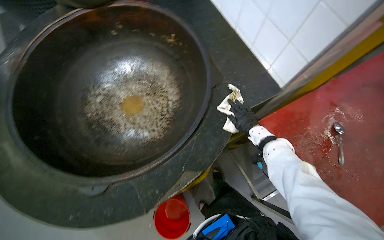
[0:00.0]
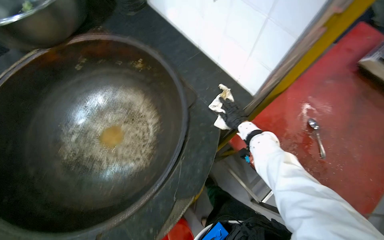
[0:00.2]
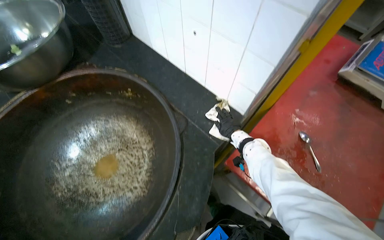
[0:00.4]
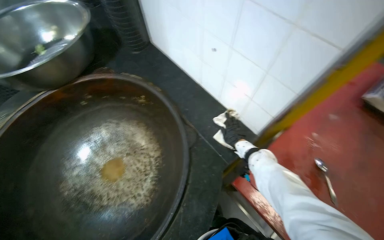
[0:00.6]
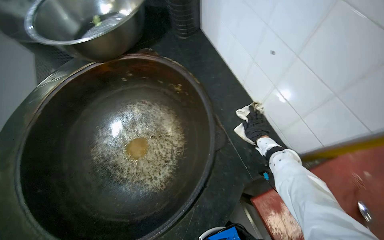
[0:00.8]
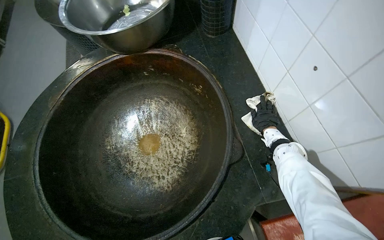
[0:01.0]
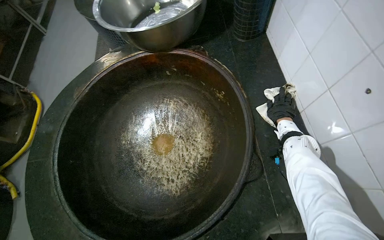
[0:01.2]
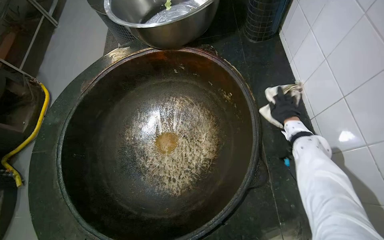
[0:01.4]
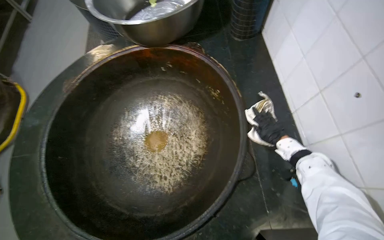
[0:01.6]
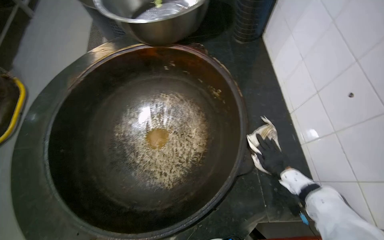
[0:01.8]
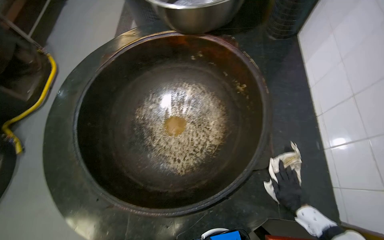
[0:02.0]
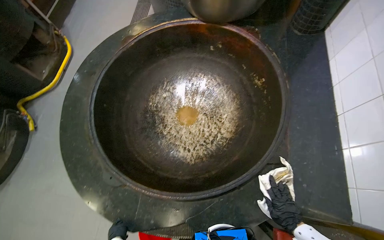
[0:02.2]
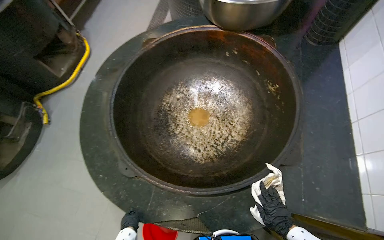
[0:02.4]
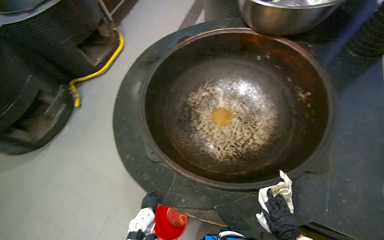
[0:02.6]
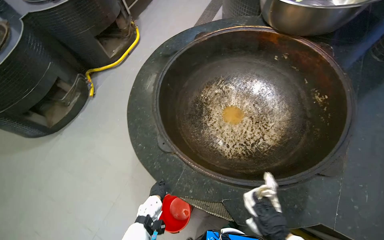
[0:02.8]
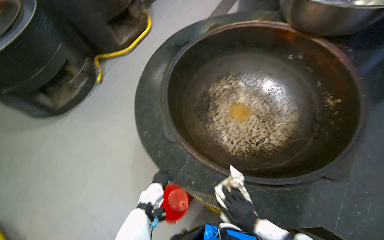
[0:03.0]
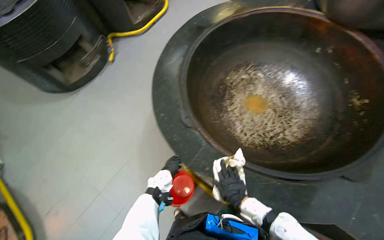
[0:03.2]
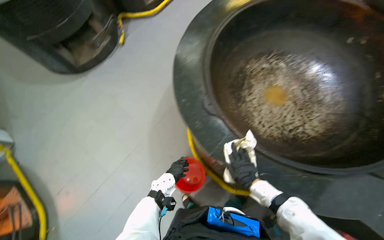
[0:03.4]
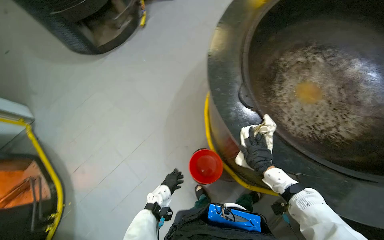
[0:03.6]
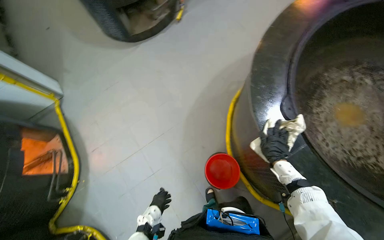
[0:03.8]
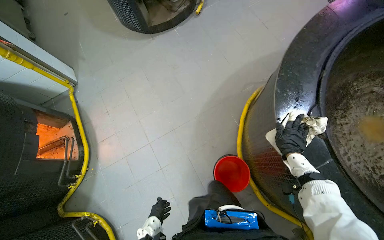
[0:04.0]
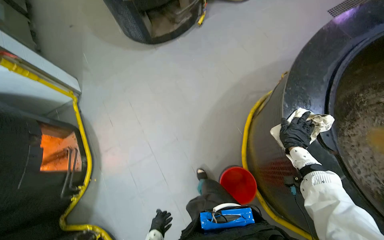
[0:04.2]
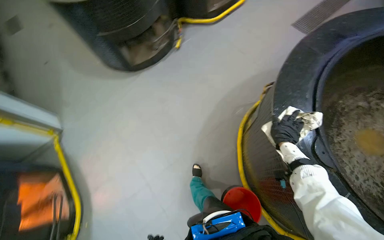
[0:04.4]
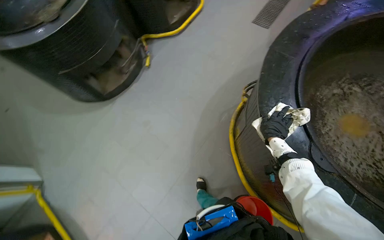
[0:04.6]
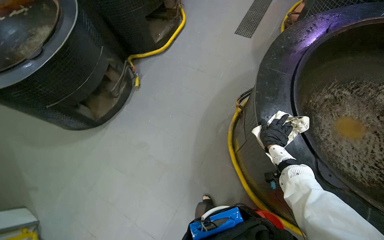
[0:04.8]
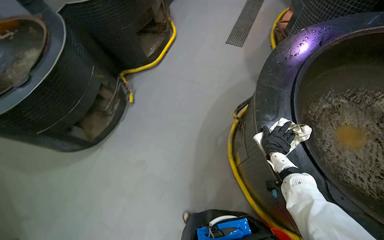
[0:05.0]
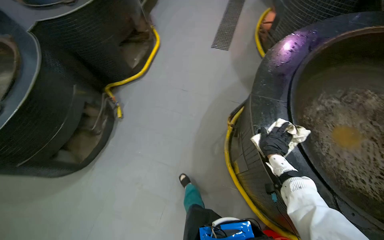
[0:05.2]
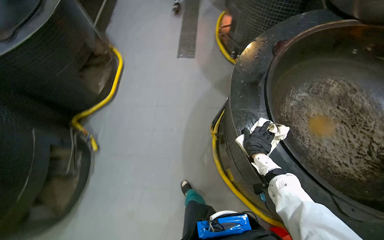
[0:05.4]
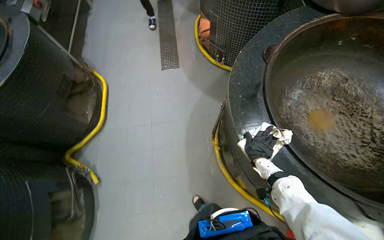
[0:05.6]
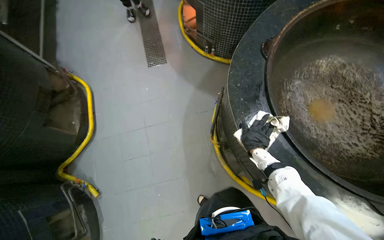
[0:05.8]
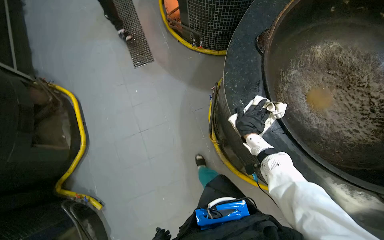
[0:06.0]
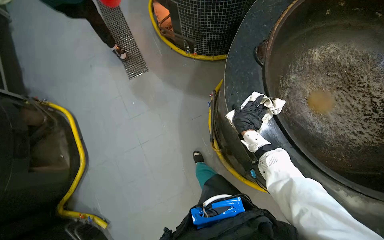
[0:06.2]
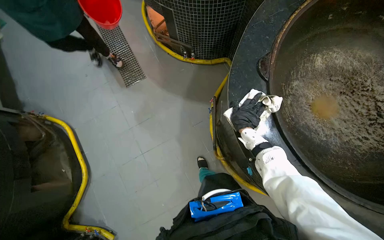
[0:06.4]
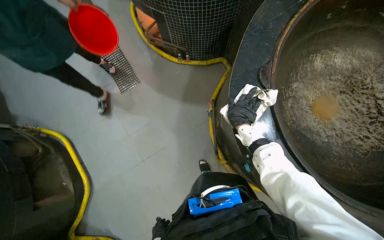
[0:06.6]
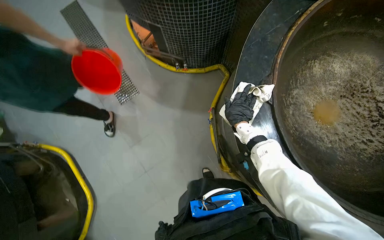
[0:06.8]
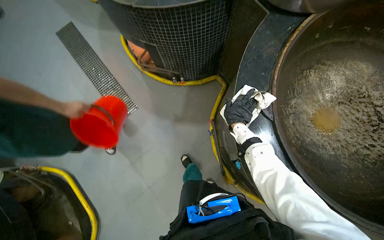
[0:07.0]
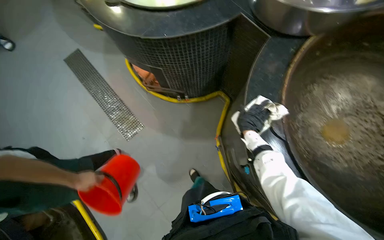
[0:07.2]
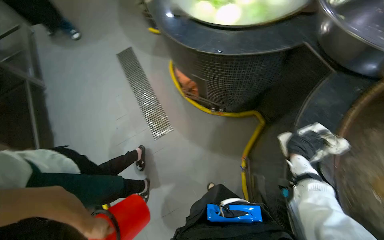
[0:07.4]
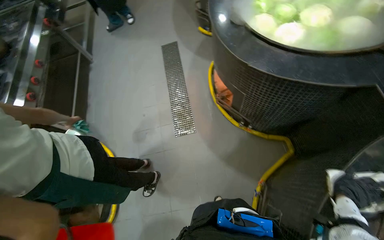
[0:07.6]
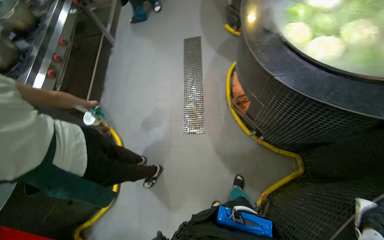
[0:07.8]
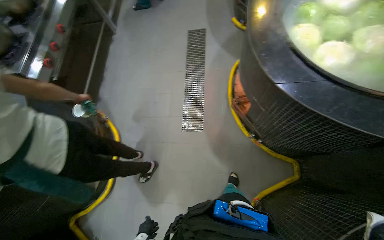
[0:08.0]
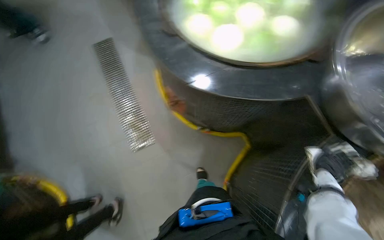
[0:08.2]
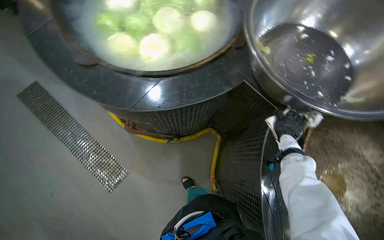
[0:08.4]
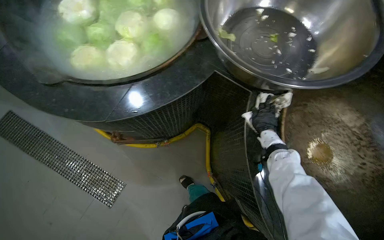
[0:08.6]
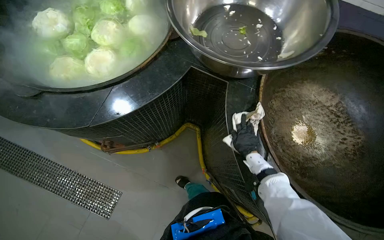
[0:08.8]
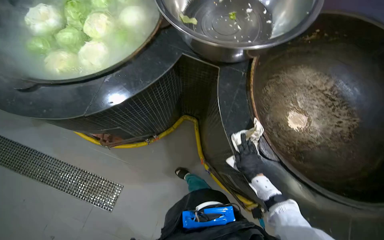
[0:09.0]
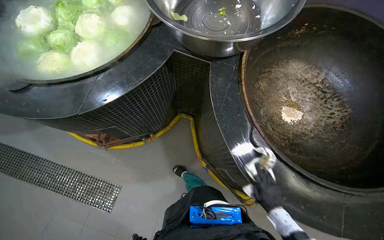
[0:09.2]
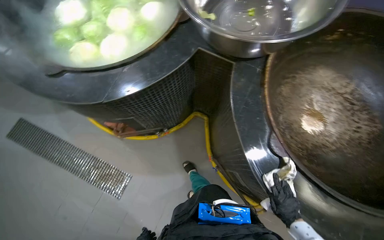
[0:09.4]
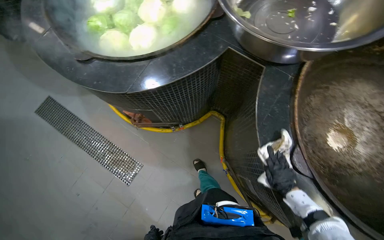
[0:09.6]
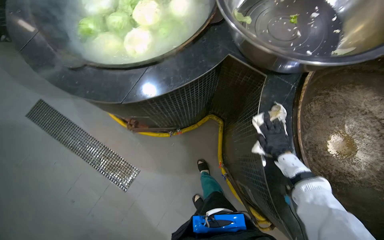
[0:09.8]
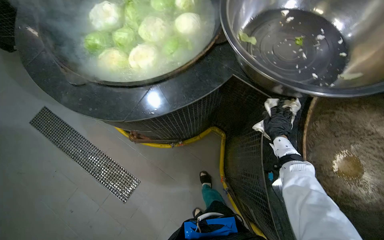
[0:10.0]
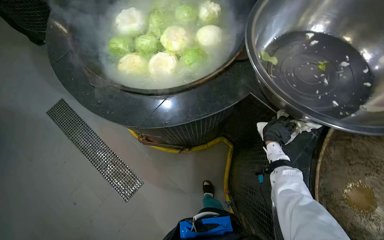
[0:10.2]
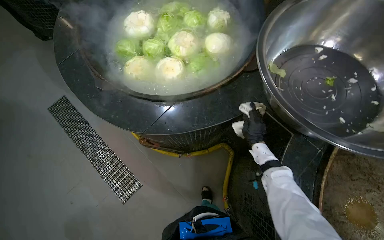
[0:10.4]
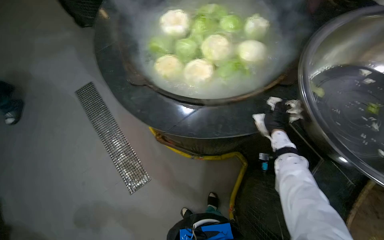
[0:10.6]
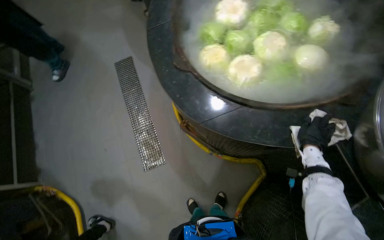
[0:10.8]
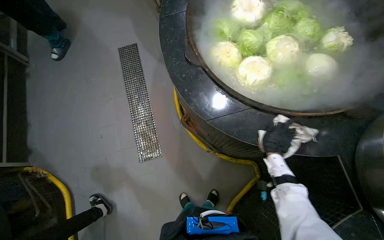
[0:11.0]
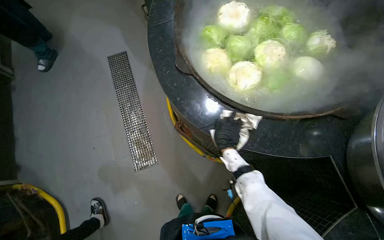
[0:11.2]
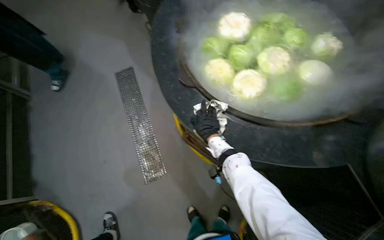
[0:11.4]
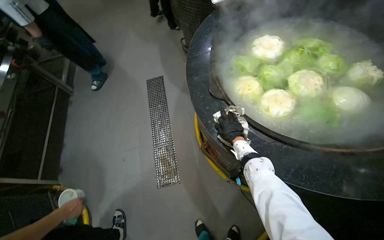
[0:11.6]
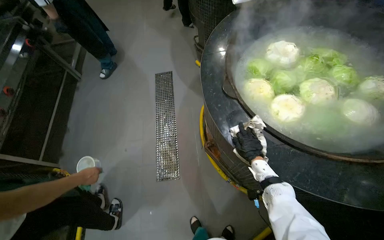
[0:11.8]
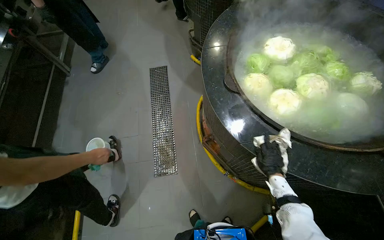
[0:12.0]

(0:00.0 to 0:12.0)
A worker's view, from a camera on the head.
Job: wiping surfaces.
The whole recording: Wiping cooking surface. The worker wipes the surface around the large cooking pots with a white cloth.
0:00.0 - 0:01.6: The head rotates roughly 25 degrees to the left.
0:01.6 - 0:03.0: The wearer moves some 40 cm. The head turns to the left by approximately 40 degrees.
0:03.0 - 0:04.4: The head travels to the left, about 60 cm.
0:04.4 - 0:06.0: The head travels some 90 cm. The head turns to the right by some 70 degrees.
0:06.0 - 0:07.6: The head travels some 60 cm.
0:07.6 - 0:09.0: The wearer looks approximately 35 degrees further to the right.
0:09.0 - 0:10.4: The right hand goes roughly 40 cm up the picture.
0:10.4 - 0:12.0: The wearer looks roughly 40 degrees further to the left.

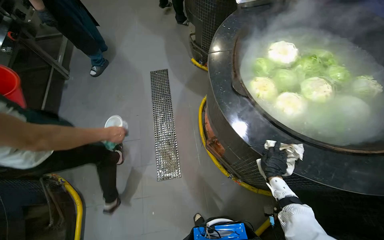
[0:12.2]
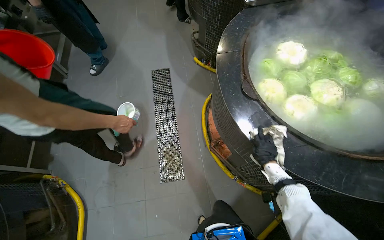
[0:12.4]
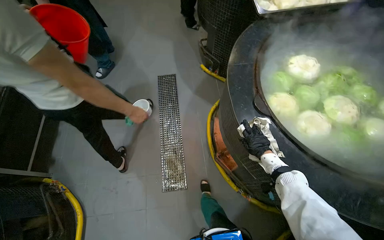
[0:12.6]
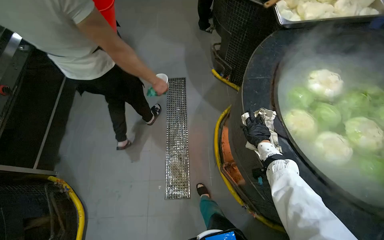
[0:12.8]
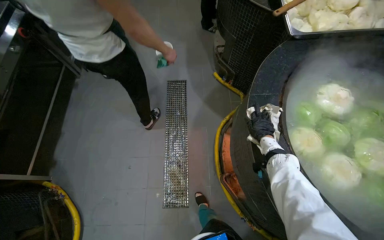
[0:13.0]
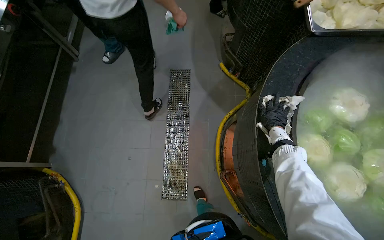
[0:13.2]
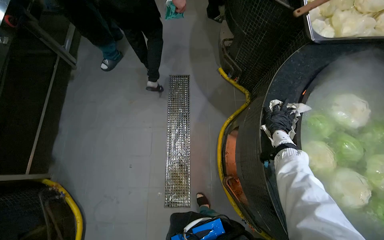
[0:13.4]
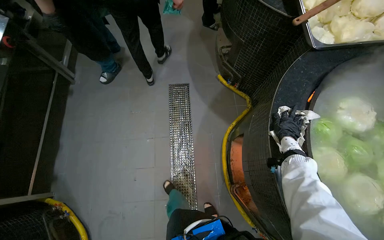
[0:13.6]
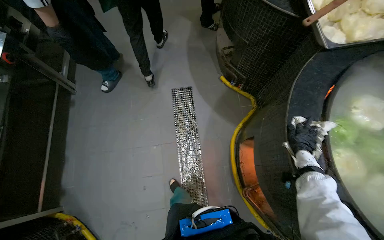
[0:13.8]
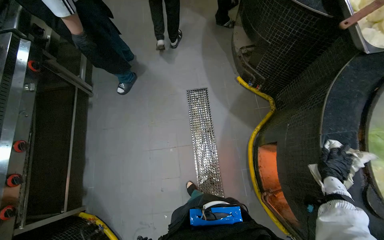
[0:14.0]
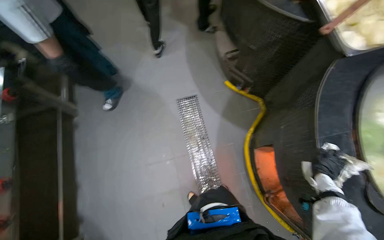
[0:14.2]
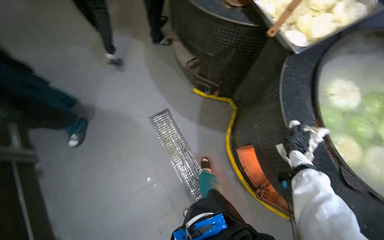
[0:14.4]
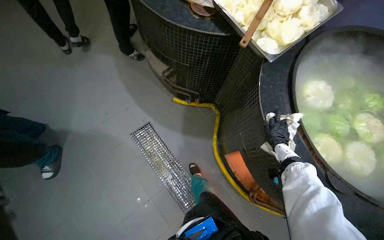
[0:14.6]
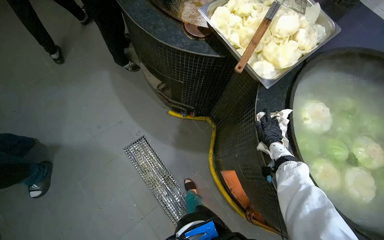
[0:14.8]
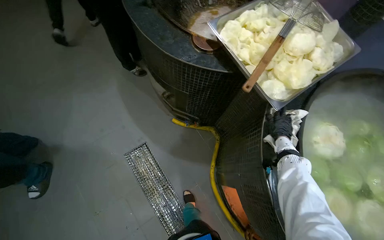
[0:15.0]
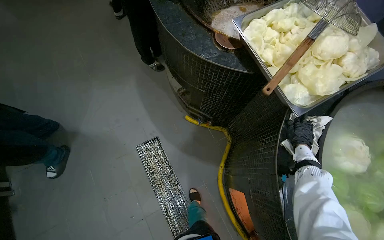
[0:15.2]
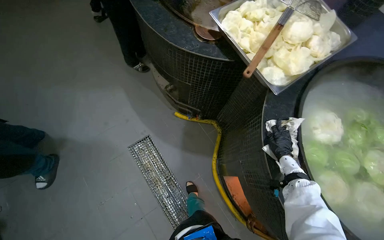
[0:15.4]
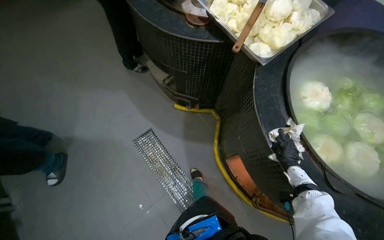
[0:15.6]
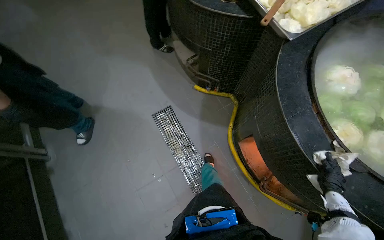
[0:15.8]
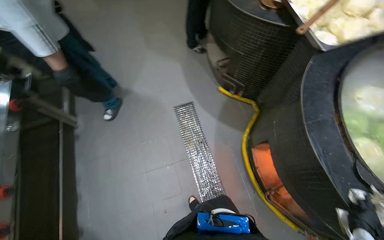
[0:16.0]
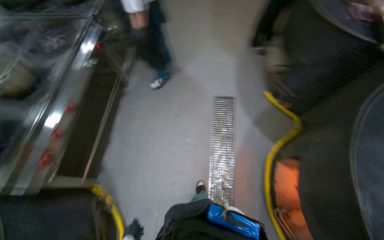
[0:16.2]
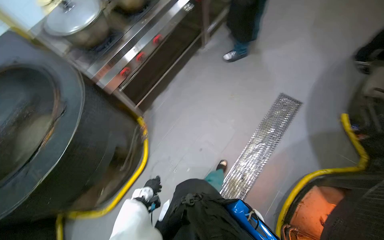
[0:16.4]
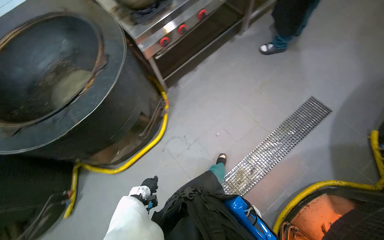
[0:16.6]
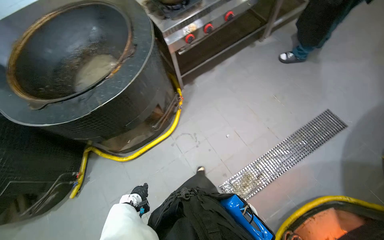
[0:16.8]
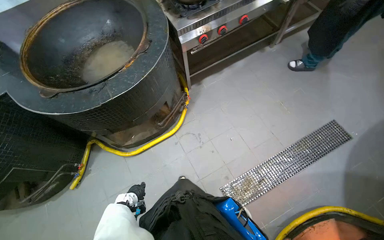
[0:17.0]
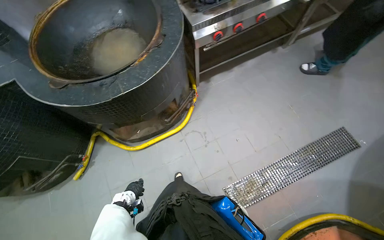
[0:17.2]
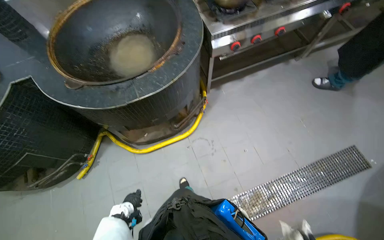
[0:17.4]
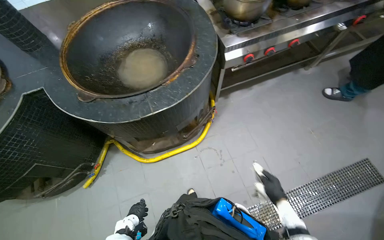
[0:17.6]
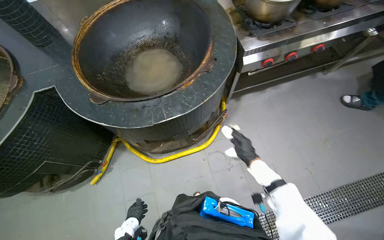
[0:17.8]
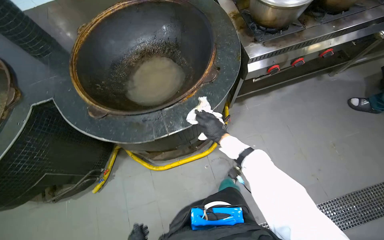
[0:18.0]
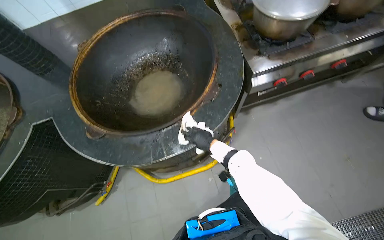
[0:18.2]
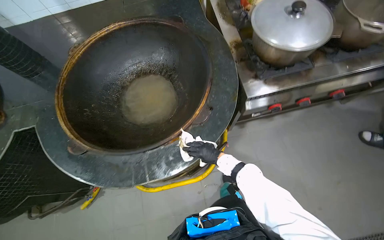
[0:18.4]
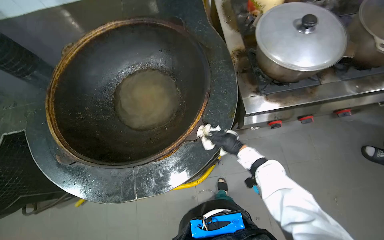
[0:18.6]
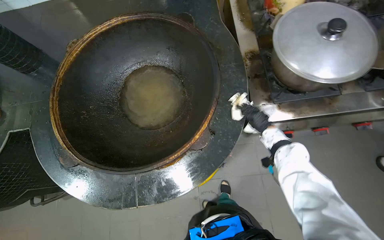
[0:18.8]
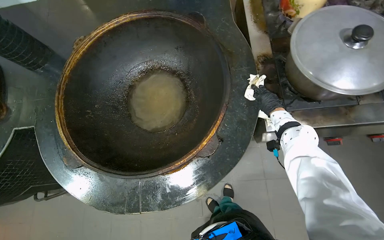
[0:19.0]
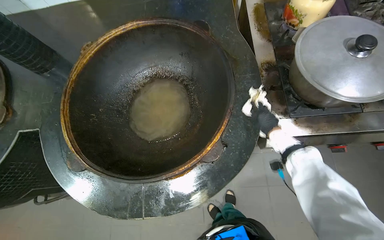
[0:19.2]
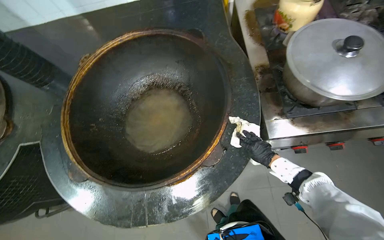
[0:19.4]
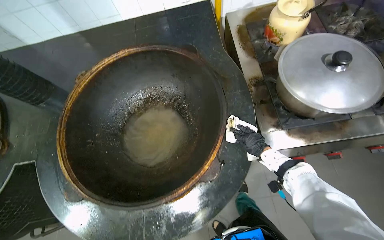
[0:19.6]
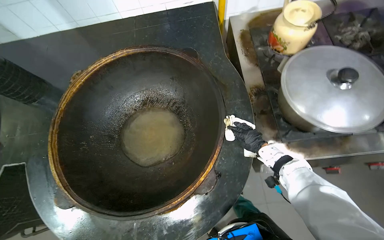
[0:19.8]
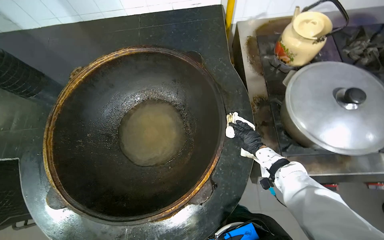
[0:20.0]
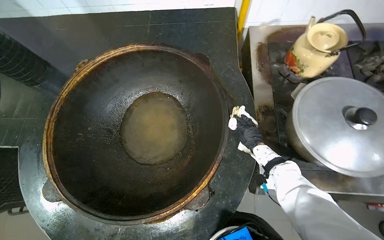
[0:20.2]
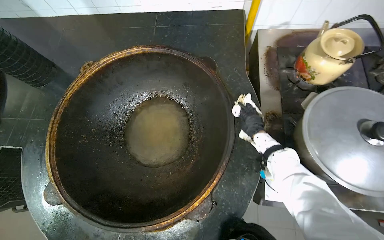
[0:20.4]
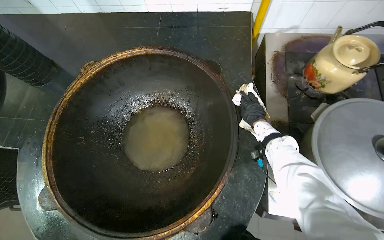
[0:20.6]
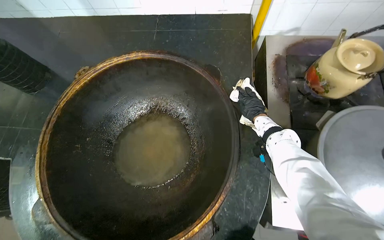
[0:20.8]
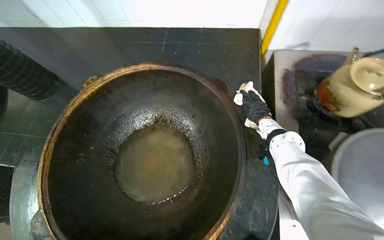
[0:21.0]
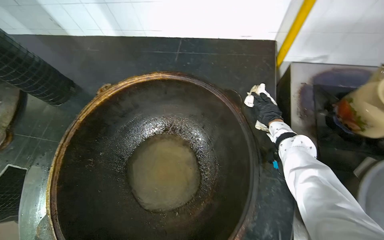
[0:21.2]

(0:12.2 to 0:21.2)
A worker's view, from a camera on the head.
Job: wiping surfaces.
The whole recording: Wiping cooking surface. The worker wipes the surface around the large cooking pots with a white cloth.
0:12.2 - 0:13.8: The camera is carried roughly 60 cm.
0:13.8 - 0:15.2: The camera travels approximately 50 cm.
0:15.2 - 0:16.6: The head travels some 1 m. The wearer's head swings approximately 75 degrees to the left.
0:16.6 - 0:18.2: The camera is carried about 60 cm.
0:18.2 - 0:19.8: The camera travels roughly 50 cm.
0:19.8 - 0:21.2: The right hand goes roughly 40 cm up the picture.
